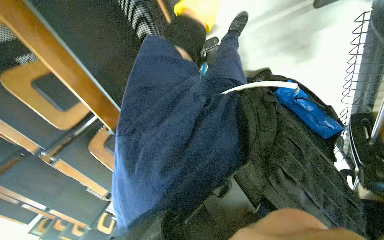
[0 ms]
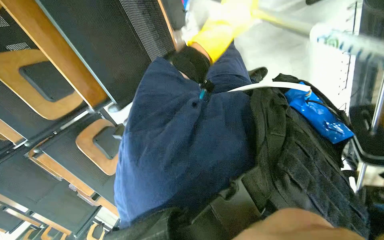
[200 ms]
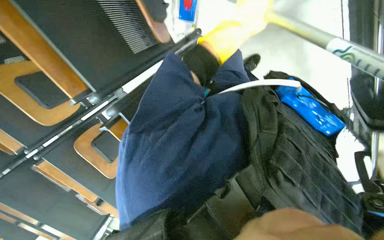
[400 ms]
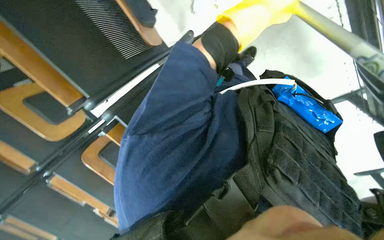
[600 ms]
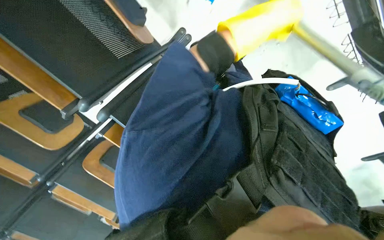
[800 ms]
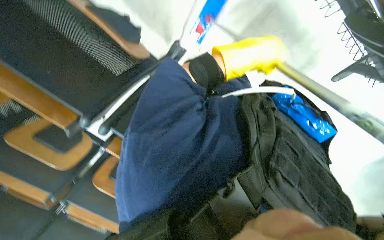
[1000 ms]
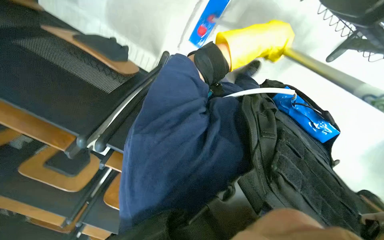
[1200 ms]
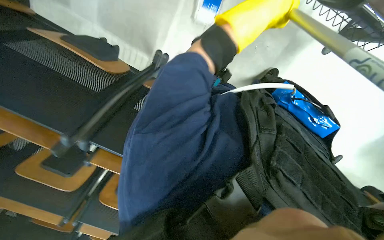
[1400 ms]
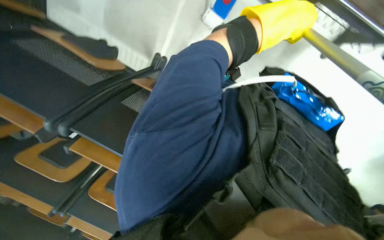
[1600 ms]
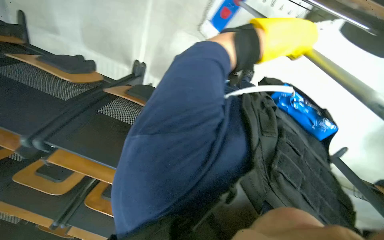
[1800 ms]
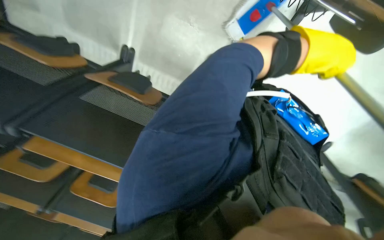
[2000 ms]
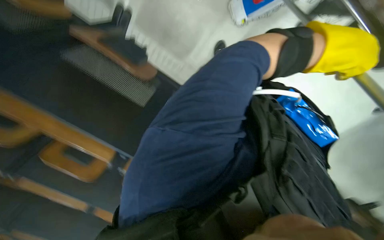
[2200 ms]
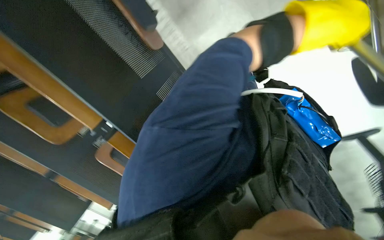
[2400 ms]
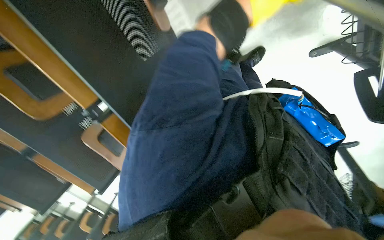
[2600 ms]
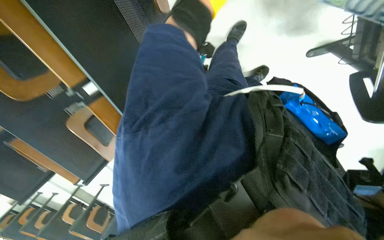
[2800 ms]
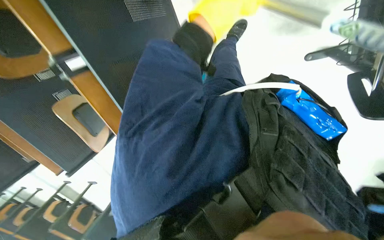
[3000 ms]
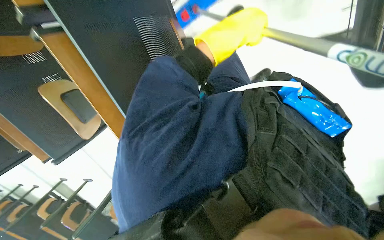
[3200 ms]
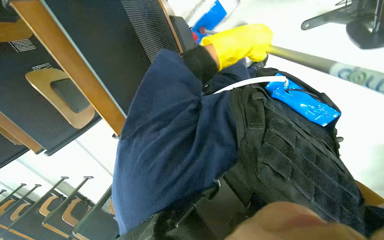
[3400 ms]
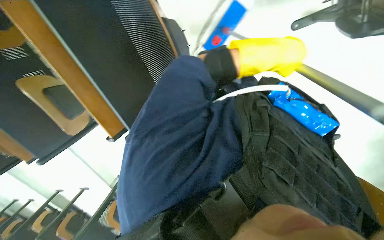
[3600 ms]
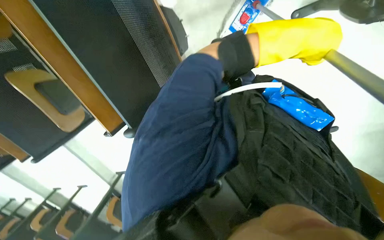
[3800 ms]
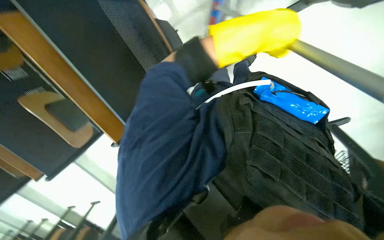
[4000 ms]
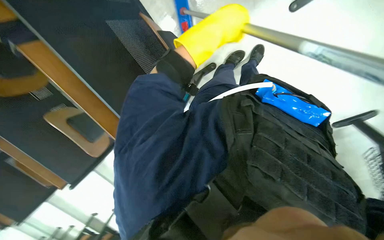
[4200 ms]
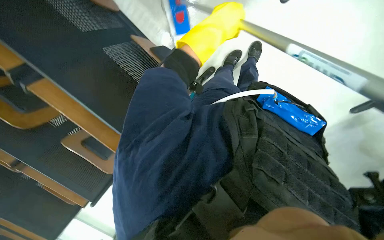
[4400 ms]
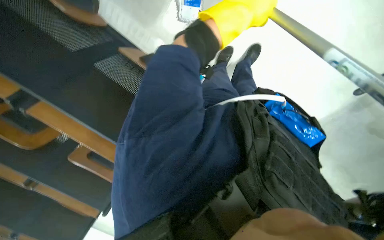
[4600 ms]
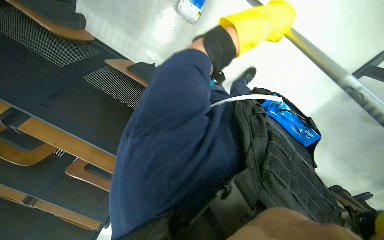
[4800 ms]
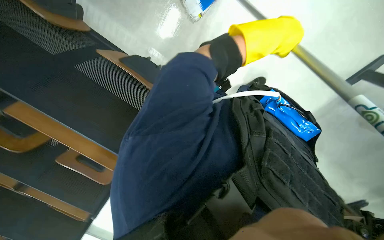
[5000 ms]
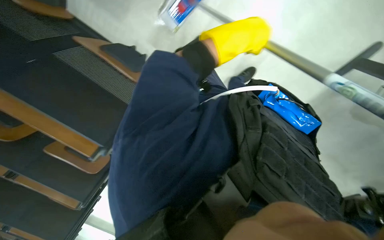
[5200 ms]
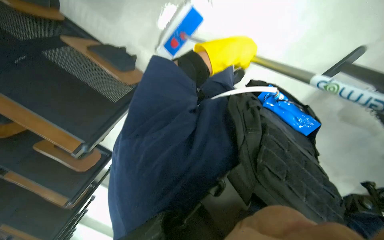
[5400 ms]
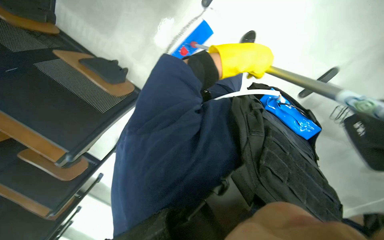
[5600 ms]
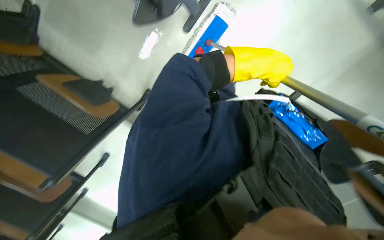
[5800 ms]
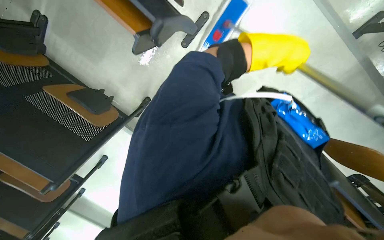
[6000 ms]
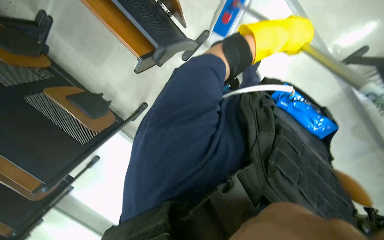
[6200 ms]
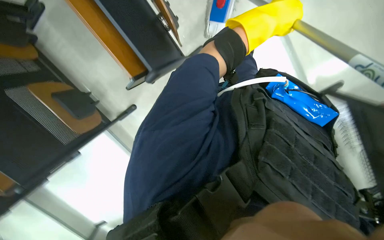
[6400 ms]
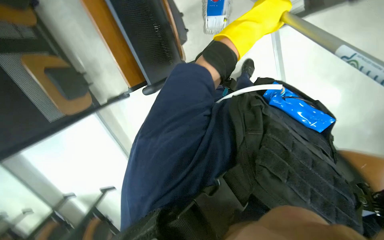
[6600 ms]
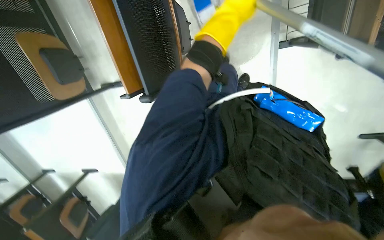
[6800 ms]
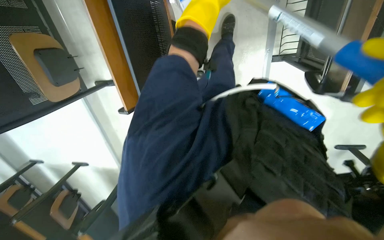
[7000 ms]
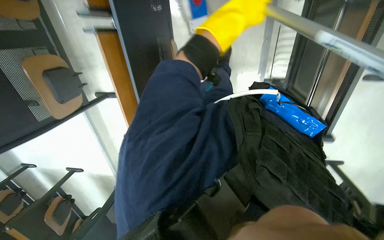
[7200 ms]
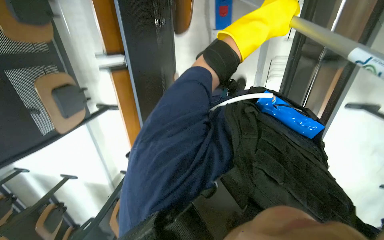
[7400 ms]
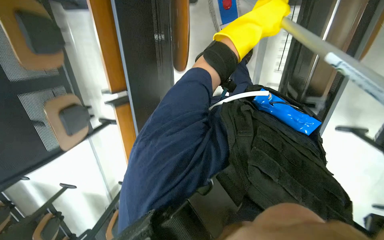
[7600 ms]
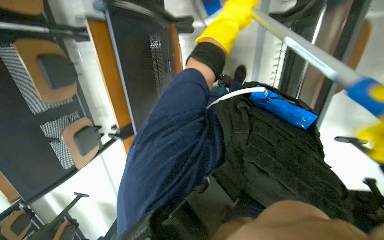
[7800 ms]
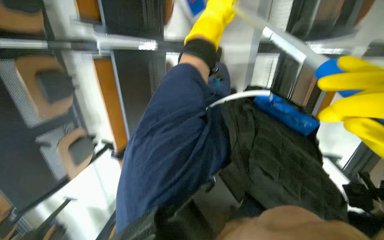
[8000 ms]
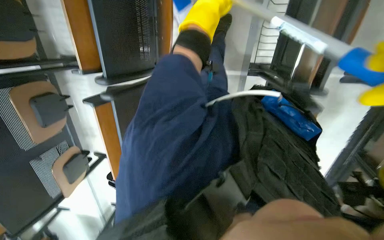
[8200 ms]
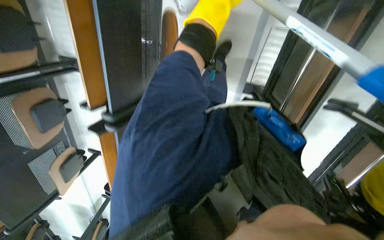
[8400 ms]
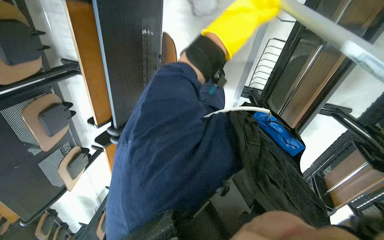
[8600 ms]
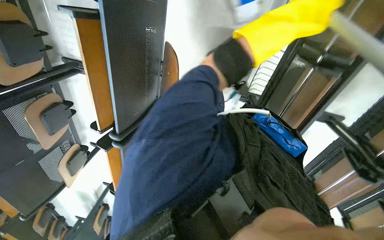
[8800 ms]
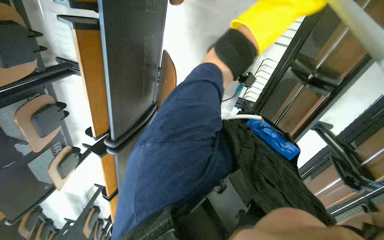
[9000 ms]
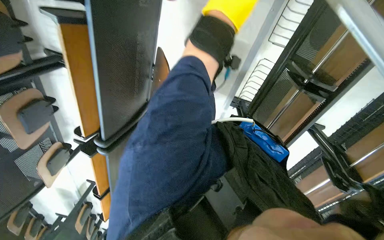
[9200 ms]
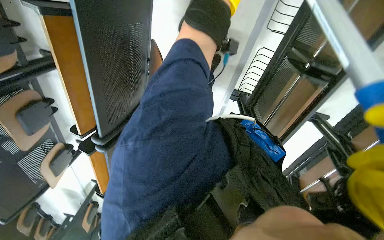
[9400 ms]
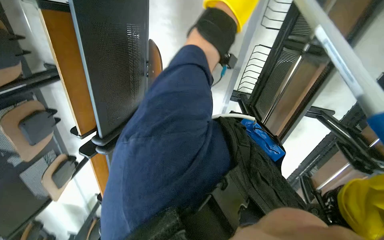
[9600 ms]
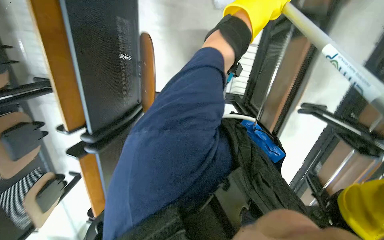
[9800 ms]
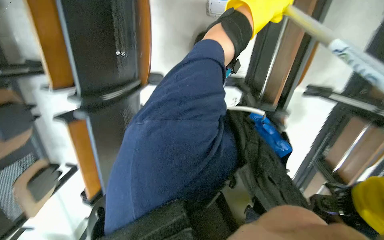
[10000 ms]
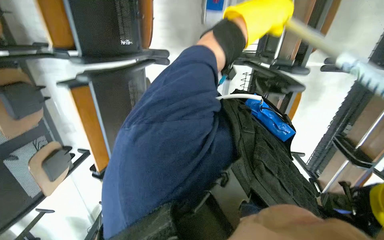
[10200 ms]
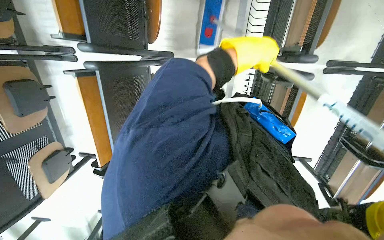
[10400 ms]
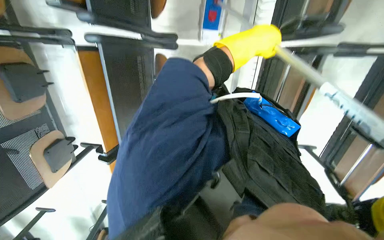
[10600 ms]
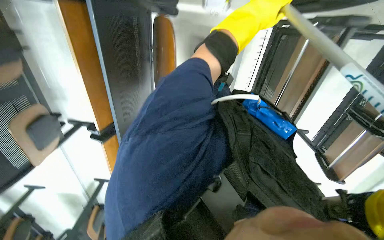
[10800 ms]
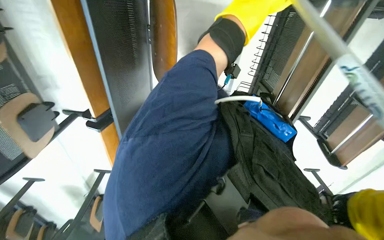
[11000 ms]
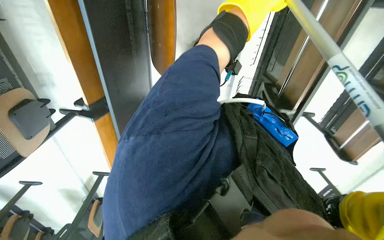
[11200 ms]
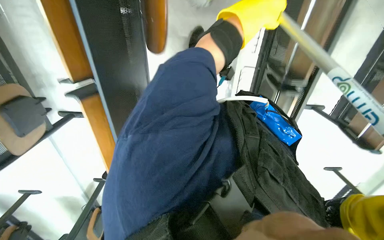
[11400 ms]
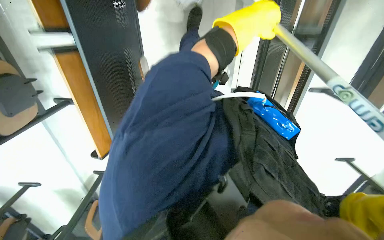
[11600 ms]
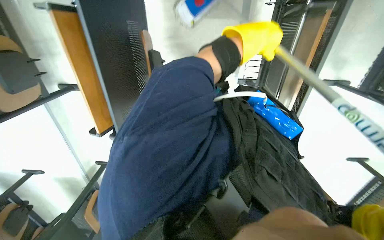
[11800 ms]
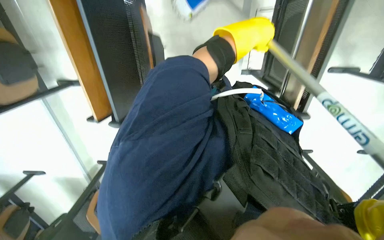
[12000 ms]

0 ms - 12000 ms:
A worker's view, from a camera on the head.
Job: mopping floor.
The whole recording: Mopping classroom floor. The worker mops the classroom floor with a long-handled mop.
0 ms - 1600 ms: The left hand moves nearer to the camera and down the picture, approximately 25 cm.
1600 ms - 3000 ms: The left hand travels farther from the camera and up the picture by some 25 cm.
3000 ms - 4400 ms: The left hand heads nearer to the camera and down the picture, covering approximately 20 cm.
4400 ms - 6000 ms: The left hand moves to the right, approximately 15 cm.
6000 ms - 7600 ms: The view tips upward by roughly 15 degrees. The left hand moves up the picture, approximately 10 cm, and reaches roughly 10 cm to the left, then returns.
7600 ms - 9000 ms: The view tips upward by approximately 25 degrees. The left hand goes roughly 15 cm to the right.
9000 ms - 10400 ms: The wearer moves about 50 cm. The wearer looks about 10 degrees further upward.
10400 ms - 12000 ms: The wearer looks approximately 15 degrees further downward.

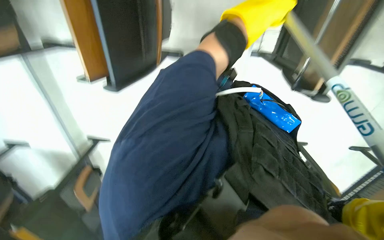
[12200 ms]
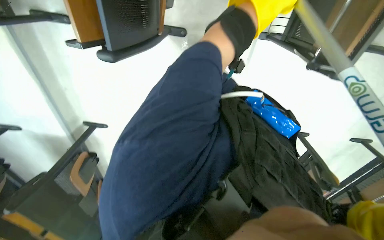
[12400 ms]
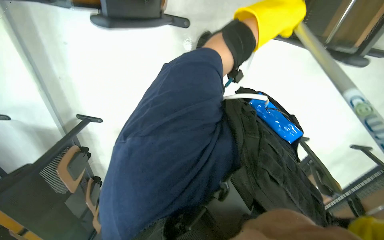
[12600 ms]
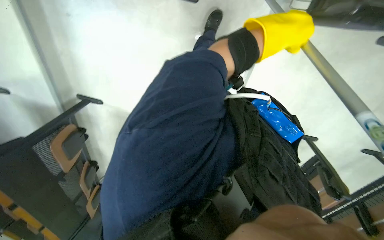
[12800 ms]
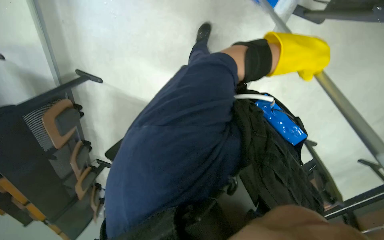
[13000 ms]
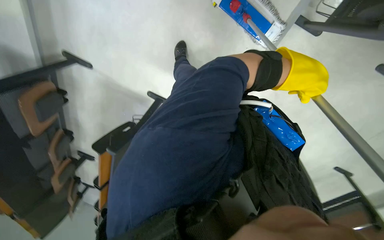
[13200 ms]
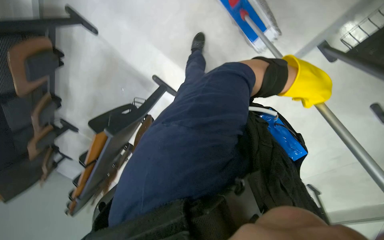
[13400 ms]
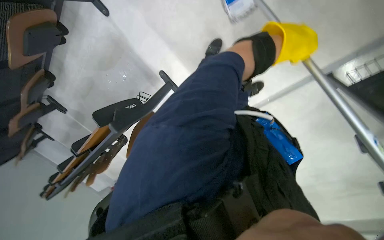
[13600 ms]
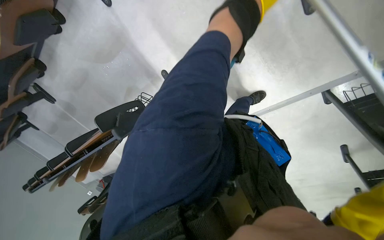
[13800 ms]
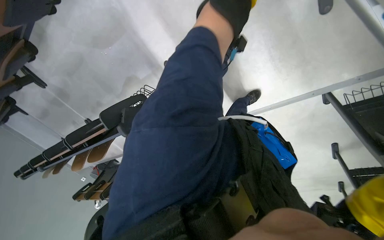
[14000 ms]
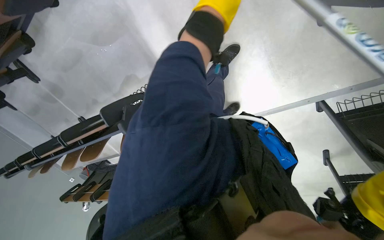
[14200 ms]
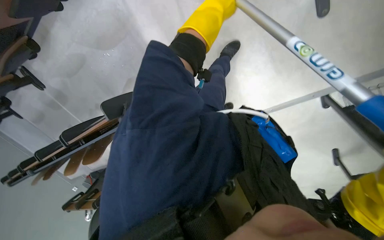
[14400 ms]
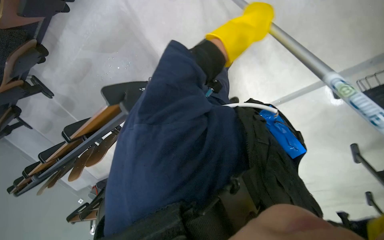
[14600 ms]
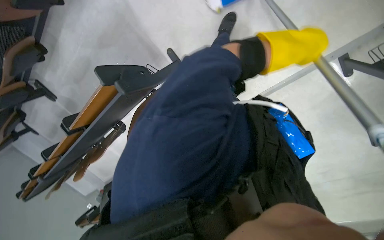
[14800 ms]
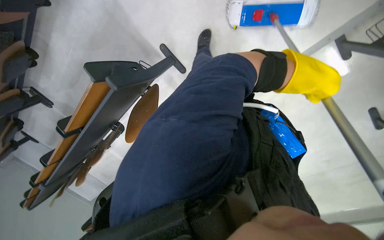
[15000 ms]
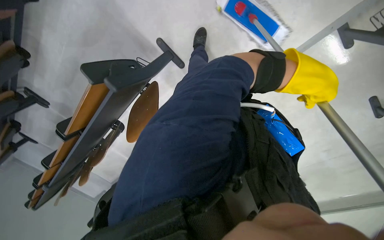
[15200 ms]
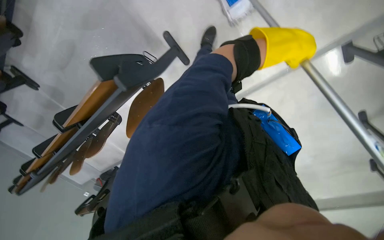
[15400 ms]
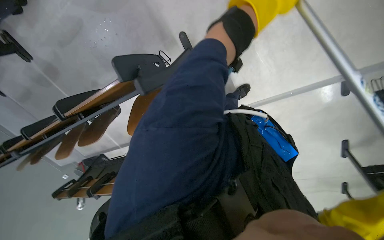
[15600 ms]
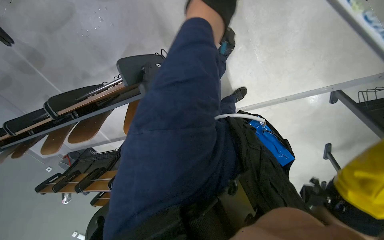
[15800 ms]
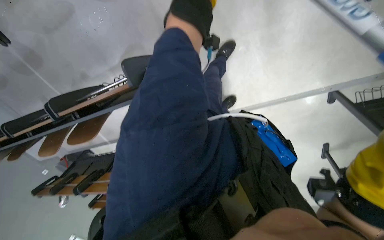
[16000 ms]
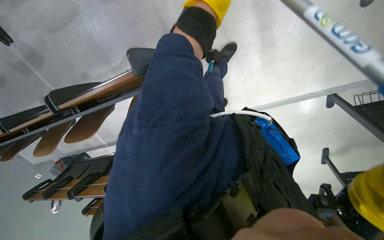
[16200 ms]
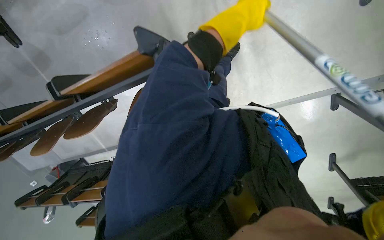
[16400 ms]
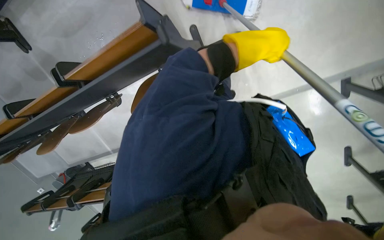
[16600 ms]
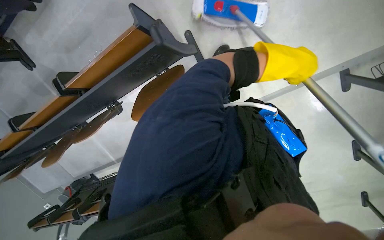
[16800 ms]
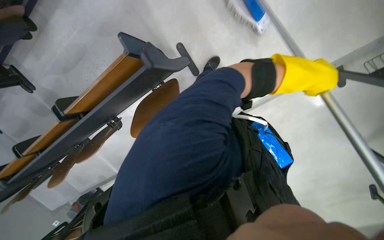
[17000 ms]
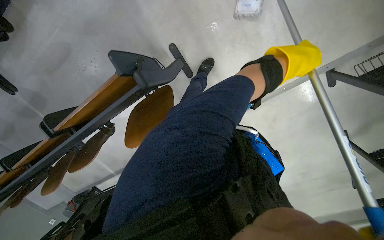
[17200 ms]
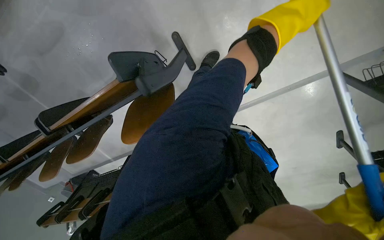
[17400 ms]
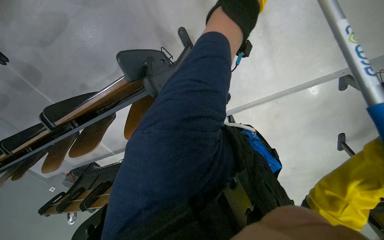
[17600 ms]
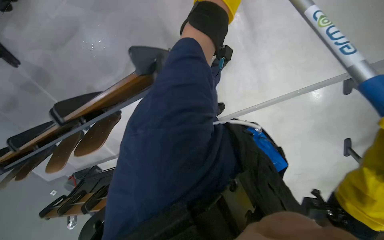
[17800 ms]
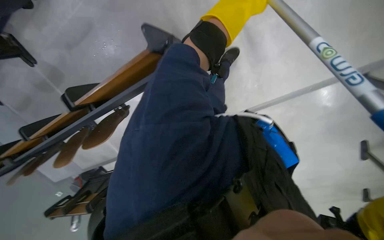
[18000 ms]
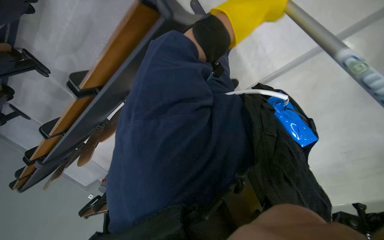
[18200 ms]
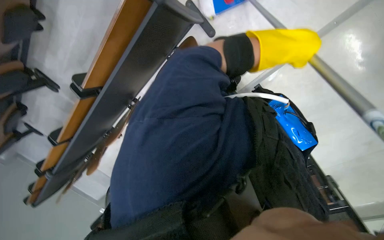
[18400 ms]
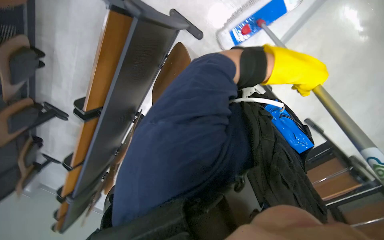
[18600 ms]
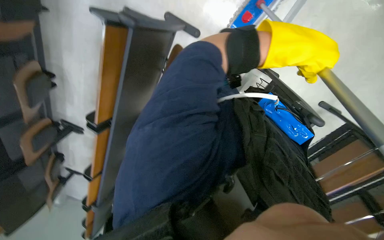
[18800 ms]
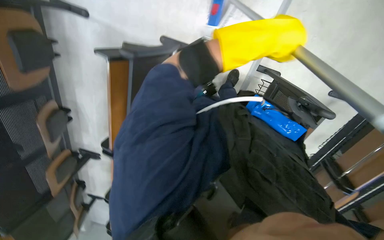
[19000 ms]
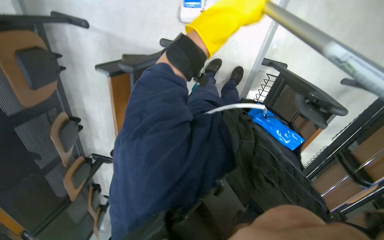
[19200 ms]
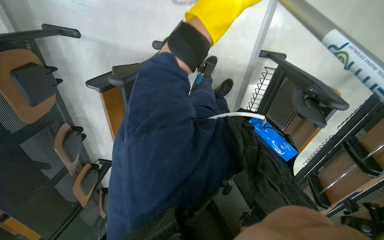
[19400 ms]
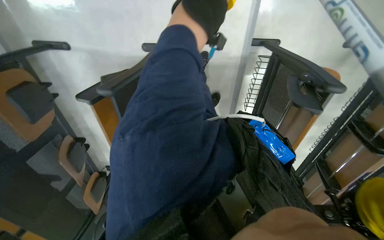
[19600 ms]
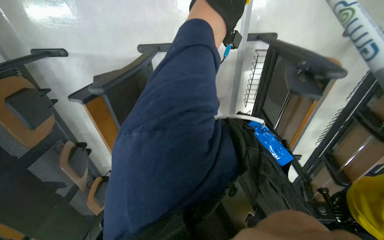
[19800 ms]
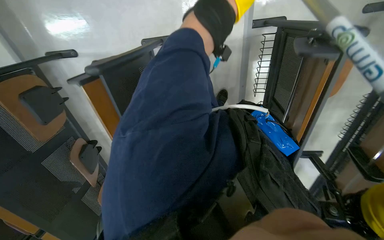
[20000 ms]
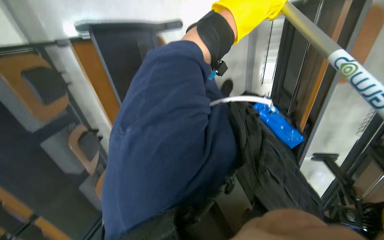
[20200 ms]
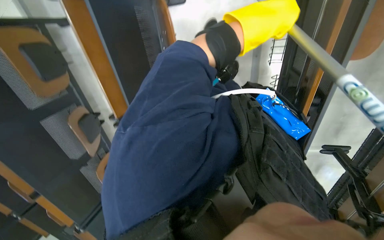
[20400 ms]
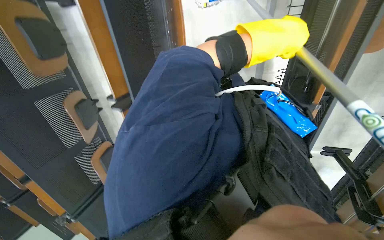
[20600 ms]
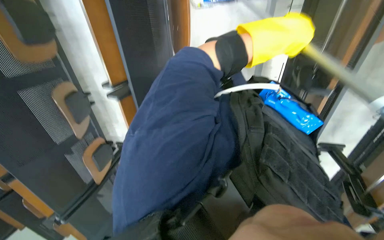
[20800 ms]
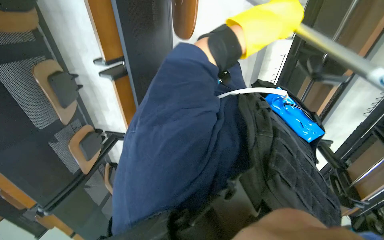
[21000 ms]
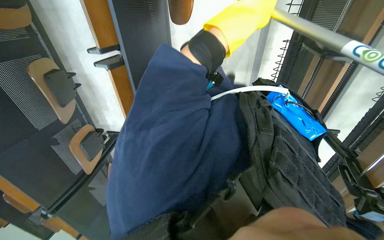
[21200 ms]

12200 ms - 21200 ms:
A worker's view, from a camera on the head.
Job: mopping floor.
The whole recording: Mopping classroom floor. The worker mops the classroom floor with a long-handled mop.
12200 ms - 13800 ms: The scene turns approximately 30 degrees clockwise in the picture.
15200 ms - 16600 ms: The left hand is displaced to the left and up the picture by some 35 cm.
16600 ms - 18200 ms: The left hand goes about 10 cm to the left.
18200 ms - 19800 ms: The camera is aimed approximately 20 degrees further to the left. Everything in view rotates approximately 50 degrees counterclockwise.
19800 ms - 21200 ms: The head travels roughly 40 cm.
